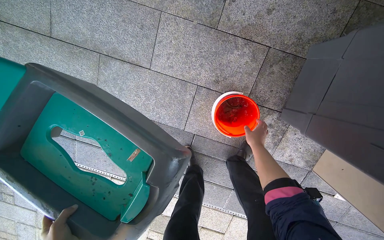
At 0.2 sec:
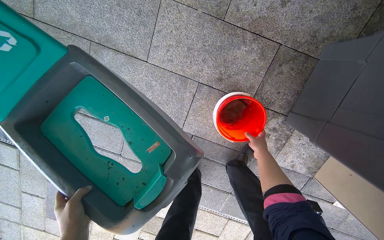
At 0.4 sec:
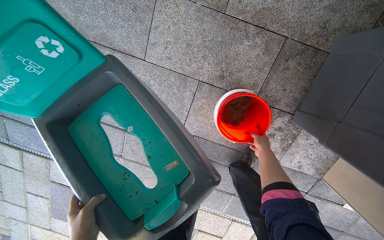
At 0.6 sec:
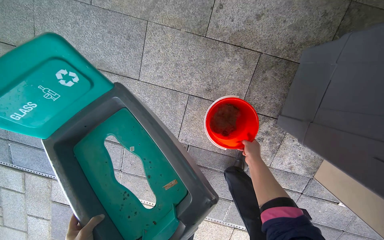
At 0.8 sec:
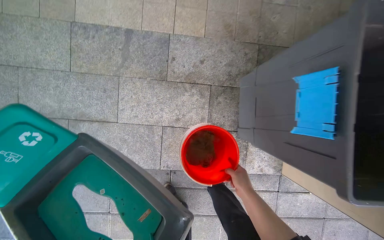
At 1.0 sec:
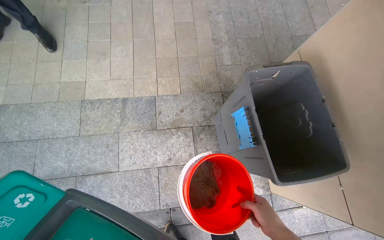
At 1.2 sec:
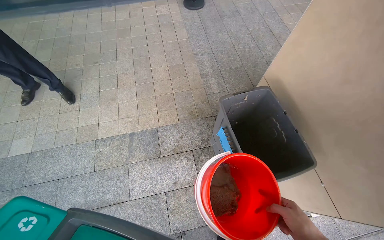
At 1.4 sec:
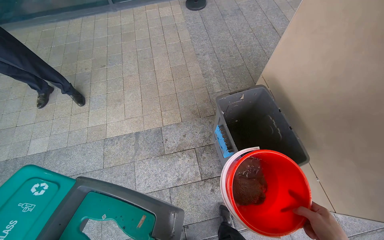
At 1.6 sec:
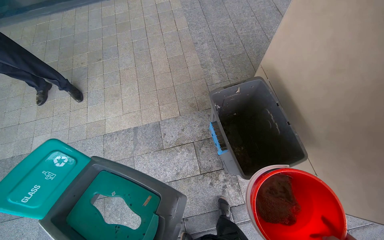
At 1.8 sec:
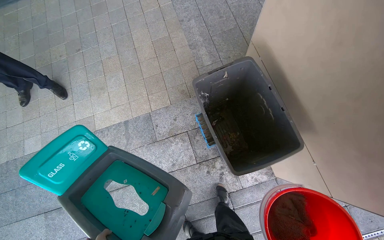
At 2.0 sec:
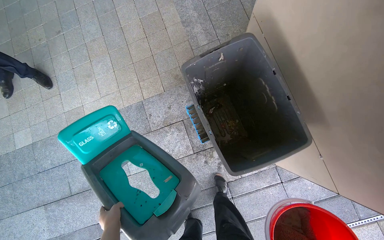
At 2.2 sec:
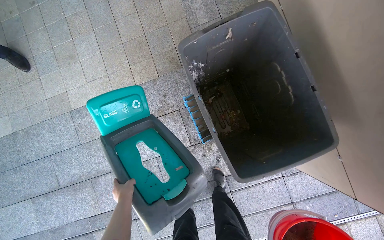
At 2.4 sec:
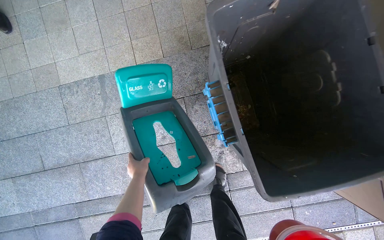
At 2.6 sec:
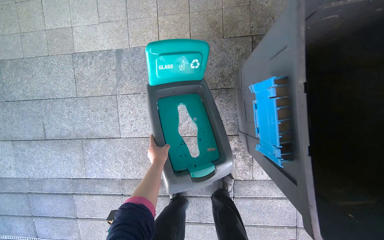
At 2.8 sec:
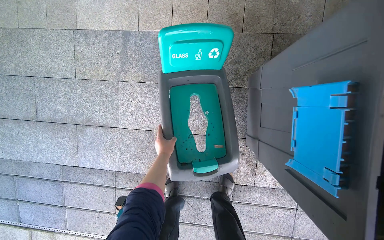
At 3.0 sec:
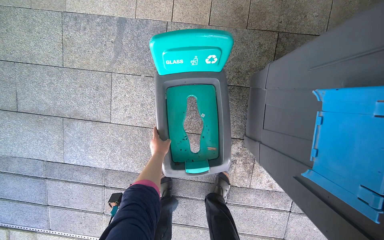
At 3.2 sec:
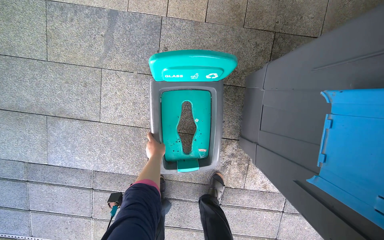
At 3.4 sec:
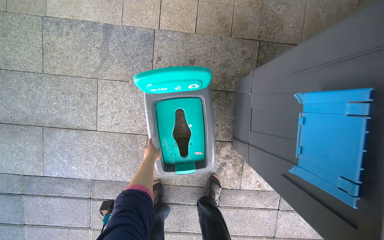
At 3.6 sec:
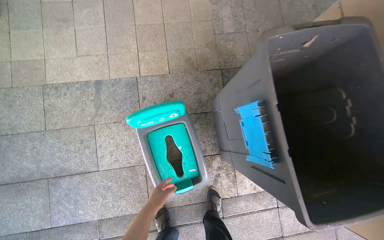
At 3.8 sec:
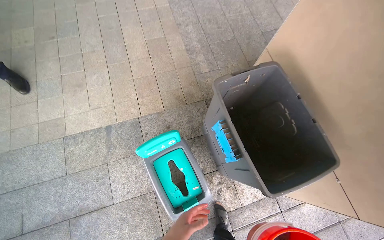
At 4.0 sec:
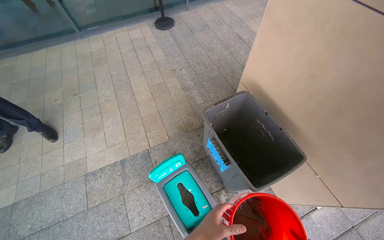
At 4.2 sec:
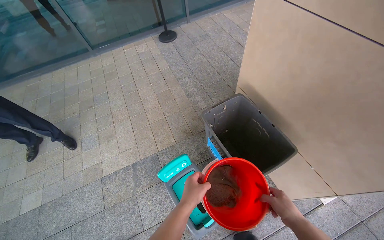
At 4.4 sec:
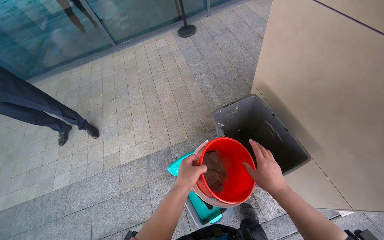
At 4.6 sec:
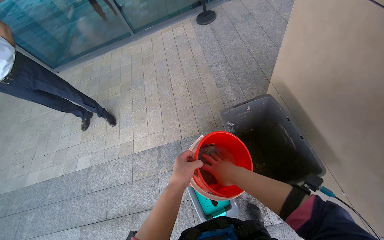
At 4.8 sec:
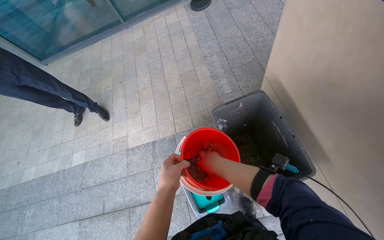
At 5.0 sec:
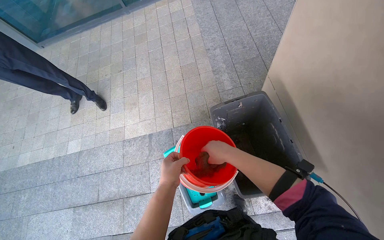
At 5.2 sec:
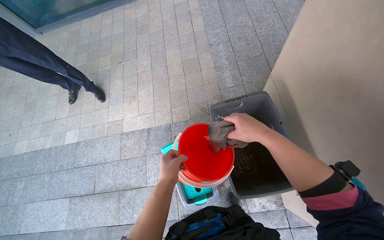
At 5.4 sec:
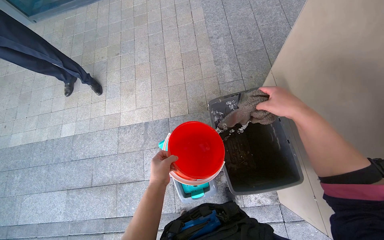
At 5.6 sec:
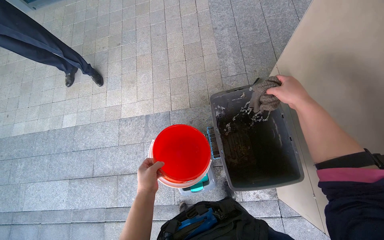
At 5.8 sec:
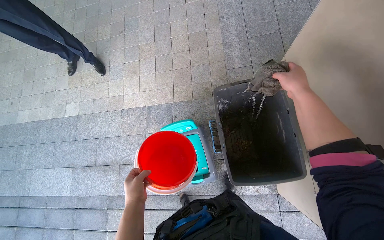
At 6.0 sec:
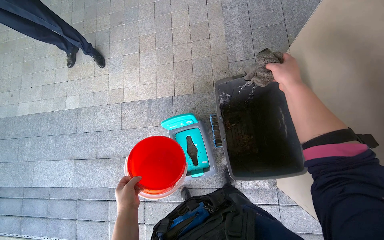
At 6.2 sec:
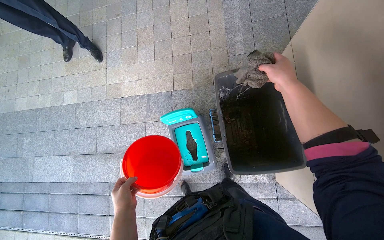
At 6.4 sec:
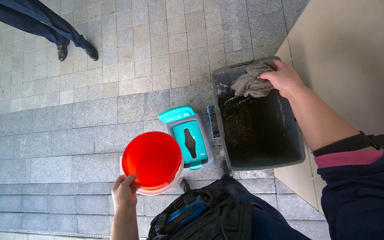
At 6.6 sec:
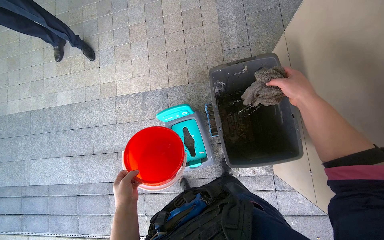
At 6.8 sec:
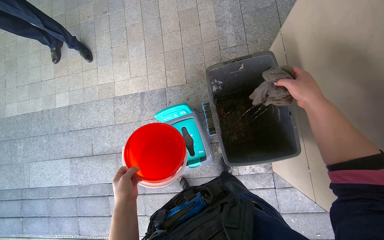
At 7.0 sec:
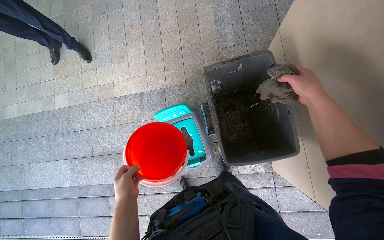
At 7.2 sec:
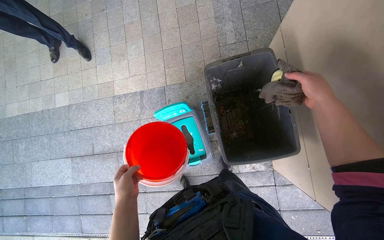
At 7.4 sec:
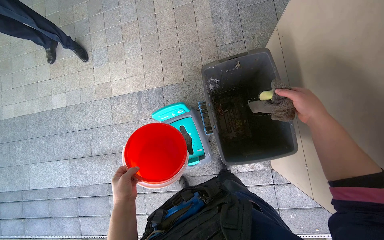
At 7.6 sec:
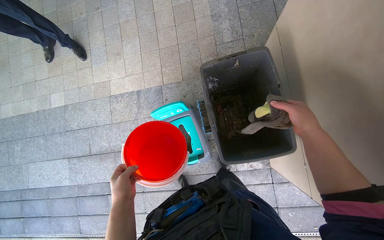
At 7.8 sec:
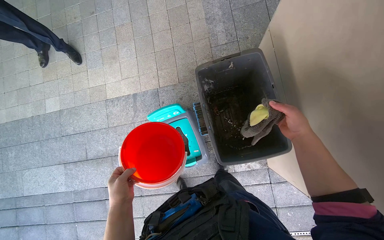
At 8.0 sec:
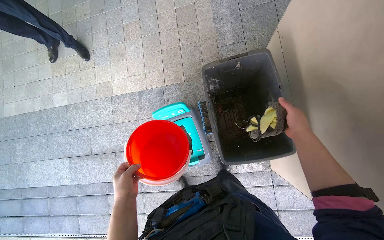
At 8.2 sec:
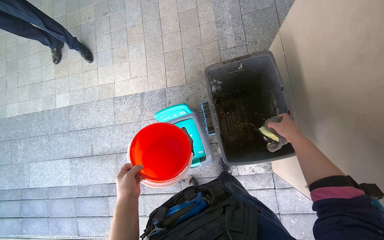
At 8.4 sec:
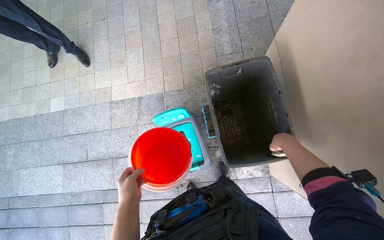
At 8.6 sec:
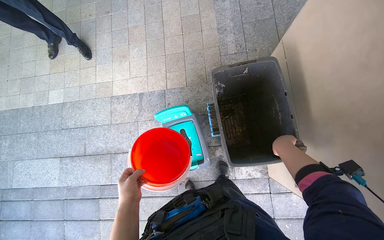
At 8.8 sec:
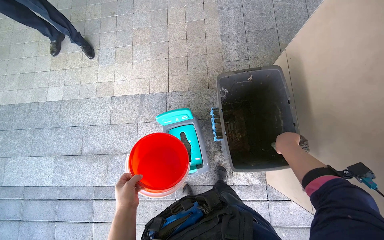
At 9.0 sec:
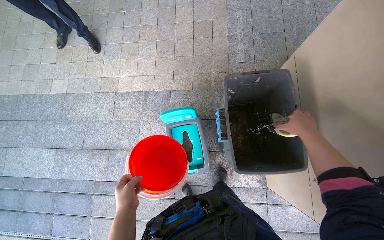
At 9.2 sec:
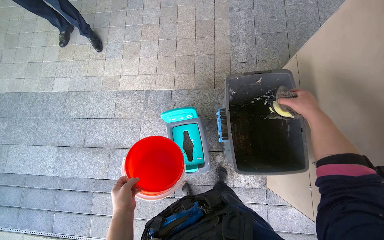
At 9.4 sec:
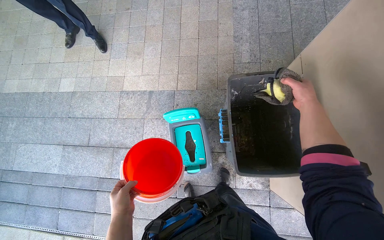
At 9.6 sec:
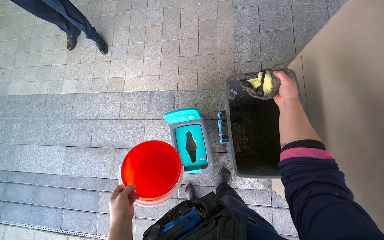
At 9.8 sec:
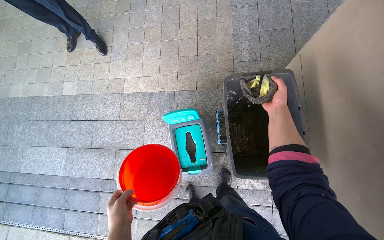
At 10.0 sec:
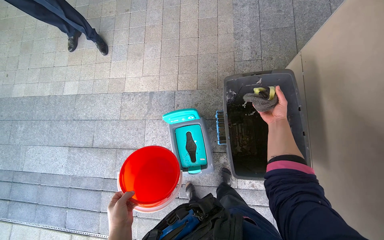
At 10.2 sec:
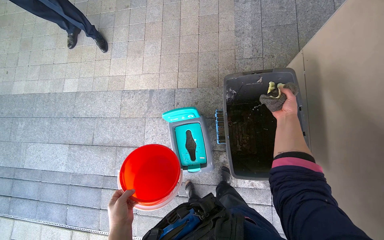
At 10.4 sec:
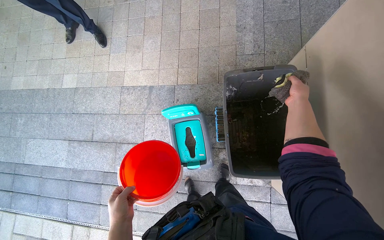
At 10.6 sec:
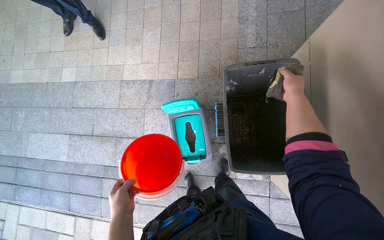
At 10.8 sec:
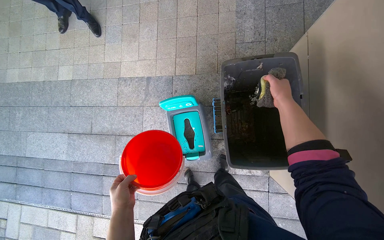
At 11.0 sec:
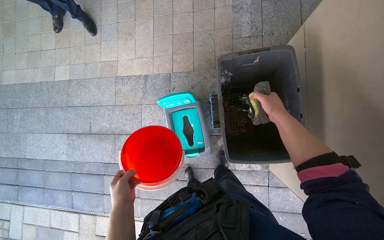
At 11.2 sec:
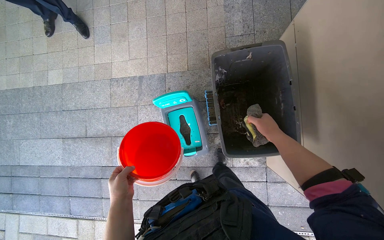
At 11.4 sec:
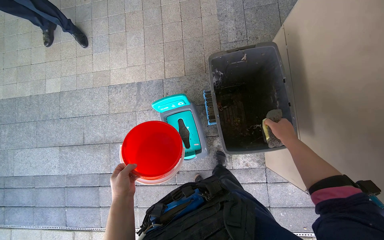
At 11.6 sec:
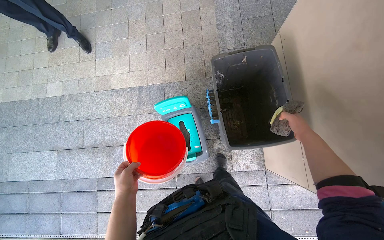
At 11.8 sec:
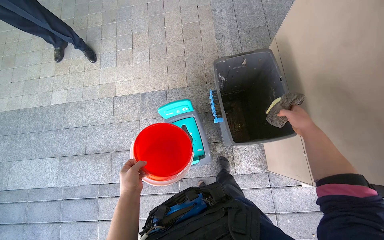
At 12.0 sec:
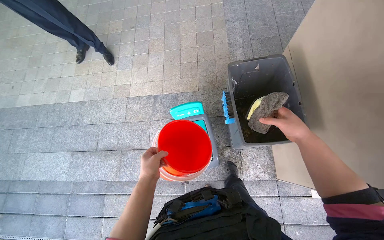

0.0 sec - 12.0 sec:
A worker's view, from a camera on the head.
Job: wiping surfaces.
The whole recording: Cleaning recycling bin. The worker wipes the recycling bin with a cloth and sponge.
0.0 sec - 1.6 sec: The camera travels about 60 cm. The view tips upward by some 35 degrees. The scene turns roughly 35 degrees counterclockwise in the picture.
1.6 sec - 3.0 sec: The head travels some 60 cm. The wearer looks approximately 30 degrees further downward.
3.0 sec - 4.4 sec: The wearer moves roughly 70 cm. The view tilts roughly 35 degrees upward. The scene rotates counterclockwise by roughly 30 degrees.
4.4 sec - 6.0 sec: The view tips downward by some 25 degrees. The left hand heads down the picture and farther from the camera, covering approximately 15 cm. Meanwhile the right hand moves up the picture and to the right, roughly 40 cm.
6.0 sec - 7.6 sec: The right hand is displaced down the picture by approximately 20 cm.
9.0 sec - 10.4 sec: The right hand shifts some 15 cm farther from the camera and up the picture.
10.4 sec - 12.0 sec: The right hand heads down the picture and nearer to the camera, covering some 35 cm.

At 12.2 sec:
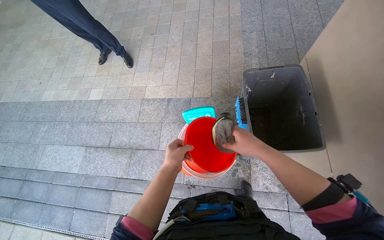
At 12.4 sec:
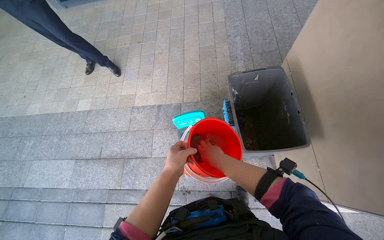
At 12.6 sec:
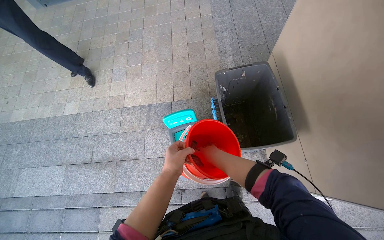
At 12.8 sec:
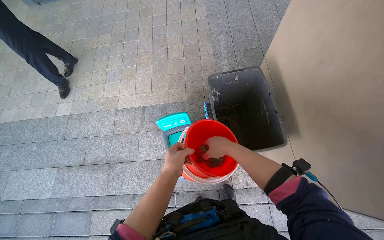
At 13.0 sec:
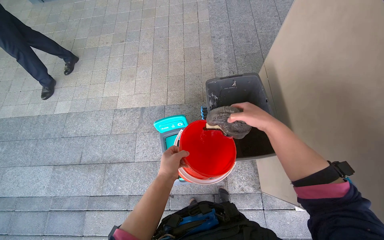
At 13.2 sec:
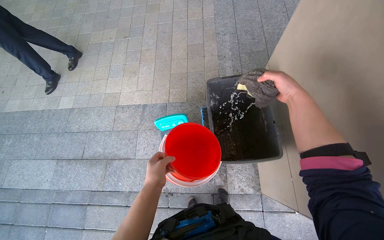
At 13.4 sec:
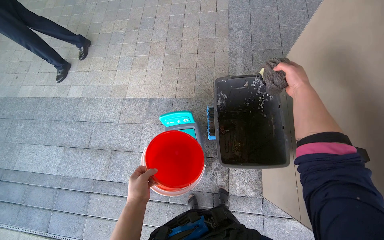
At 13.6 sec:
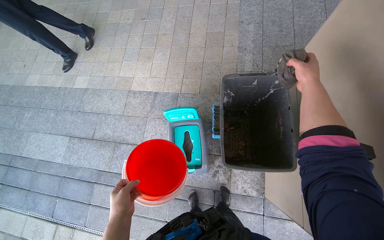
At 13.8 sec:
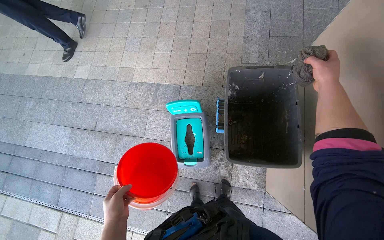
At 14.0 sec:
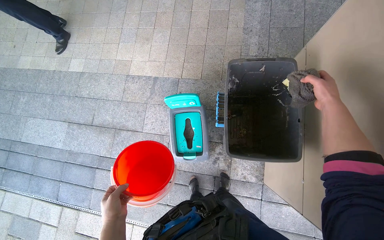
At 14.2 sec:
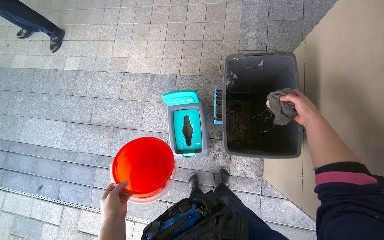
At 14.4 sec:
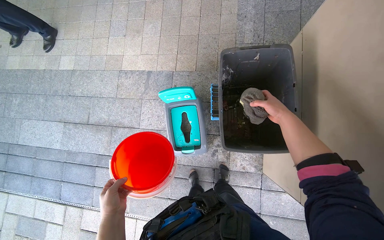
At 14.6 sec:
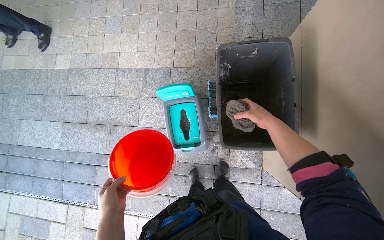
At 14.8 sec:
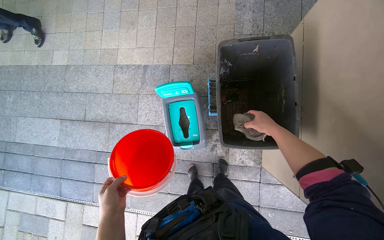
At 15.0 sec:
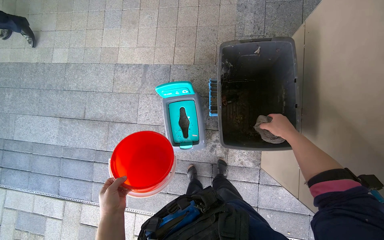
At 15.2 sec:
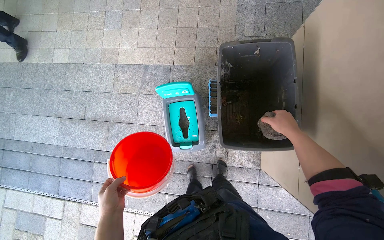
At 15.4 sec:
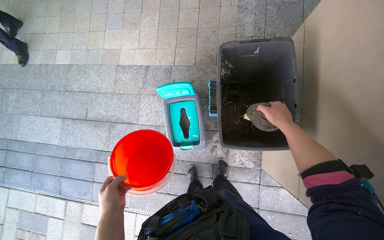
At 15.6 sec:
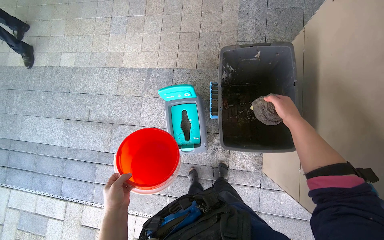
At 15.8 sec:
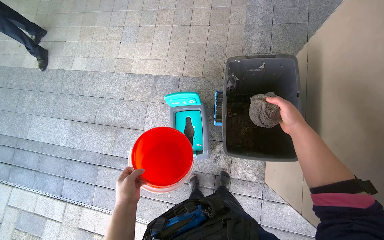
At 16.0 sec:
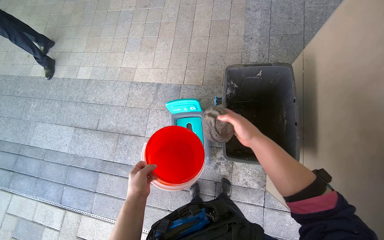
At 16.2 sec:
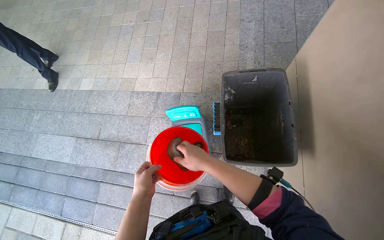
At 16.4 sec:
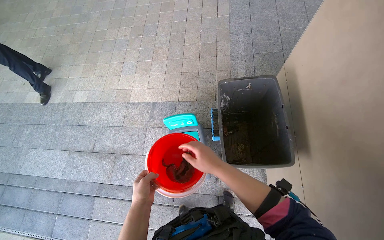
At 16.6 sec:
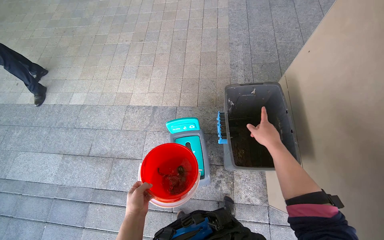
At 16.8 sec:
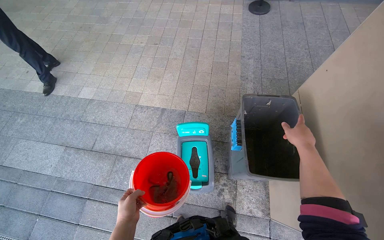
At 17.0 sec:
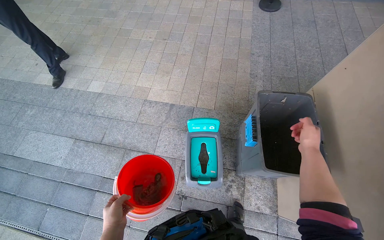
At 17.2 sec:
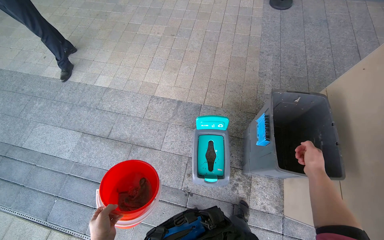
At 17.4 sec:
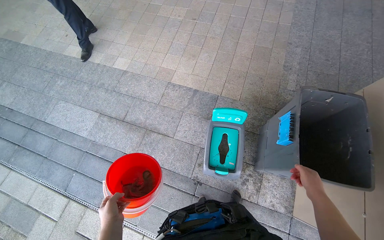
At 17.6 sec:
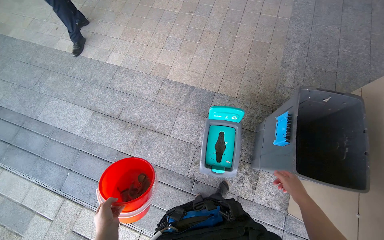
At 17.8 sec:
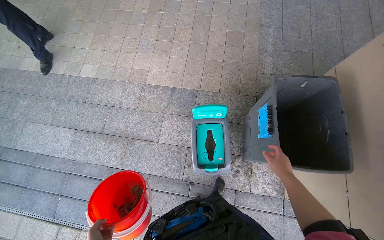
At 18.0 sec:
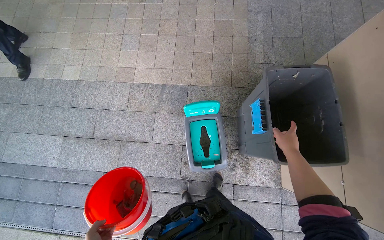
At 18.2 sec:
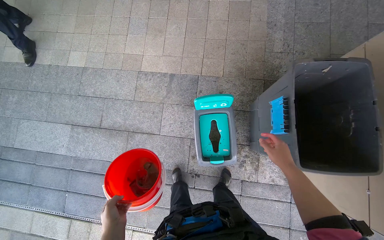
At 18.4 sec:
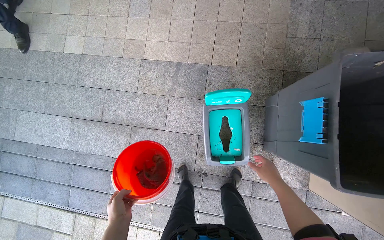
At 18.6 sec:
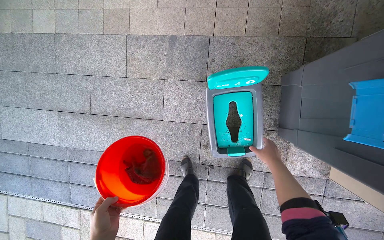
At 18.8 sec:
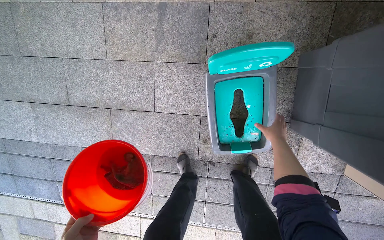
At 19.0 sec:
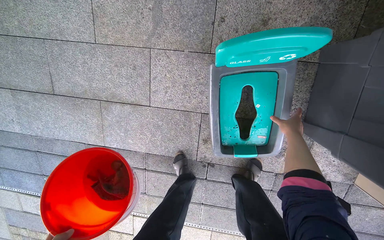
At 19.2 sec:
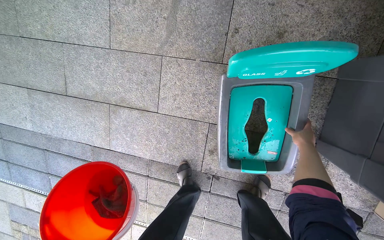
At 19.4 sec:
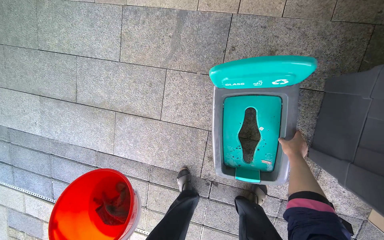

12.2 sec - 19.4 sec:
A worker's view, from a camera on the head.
Job: wiping surfaces.
The whole recording: Cleaning recycling bin. The worker wipes the recycling bin with a cloth and sponge.
12.2 sec - 13.6 sec: The right hand travels up the picture, to the right and farther from the camera by about 40 cm.
13.6 sec - 15.0 sec: The right hand is displaced down the picture by some 20 cm.
15.0 sec - 16.6 sec: The wearer looks roughly 20 degrees further upward. The right hand reaches some 30 cm to the left, then returns.
16.6 sec - 18.0 sec: The right hand travels farther from the camera by roughly 15 cm.
18.0 sec - 19.4 sec: The wearer moves some 60 cm. The view tips downward by approximately 20 degrees.
